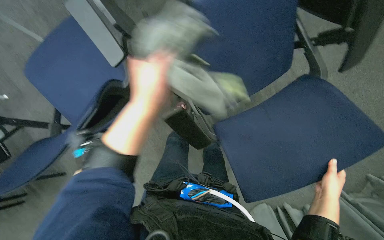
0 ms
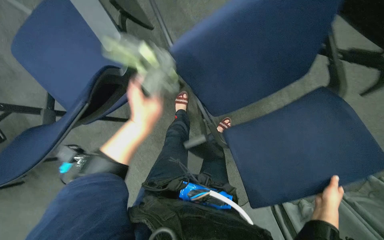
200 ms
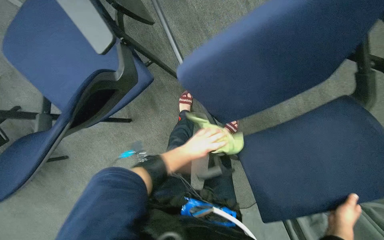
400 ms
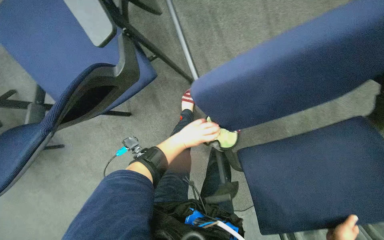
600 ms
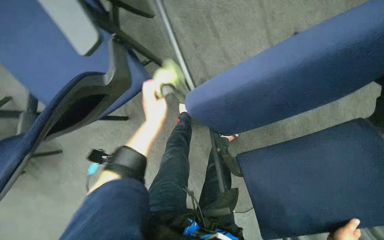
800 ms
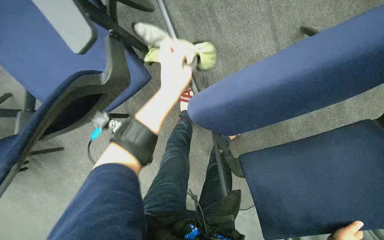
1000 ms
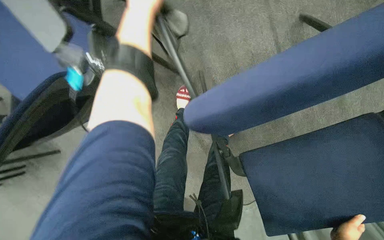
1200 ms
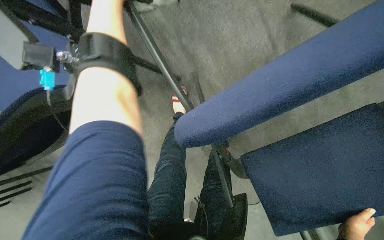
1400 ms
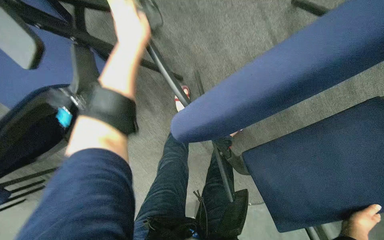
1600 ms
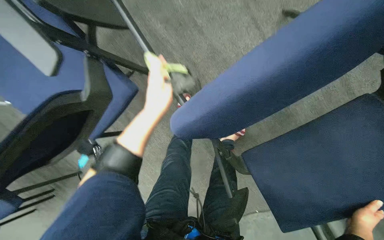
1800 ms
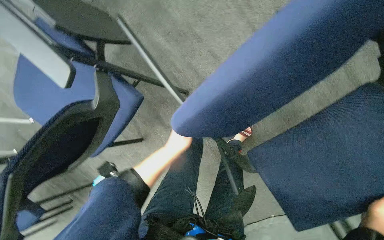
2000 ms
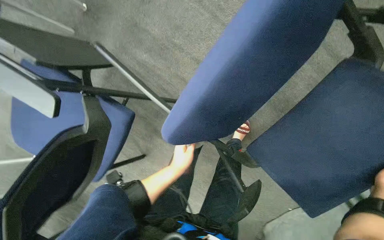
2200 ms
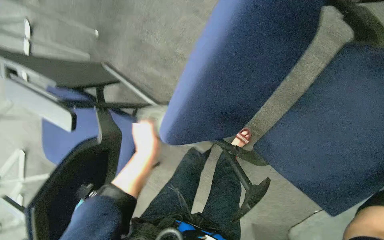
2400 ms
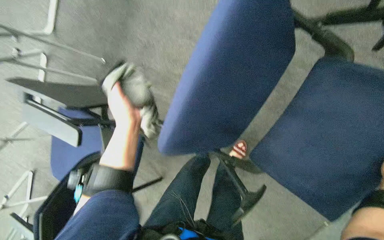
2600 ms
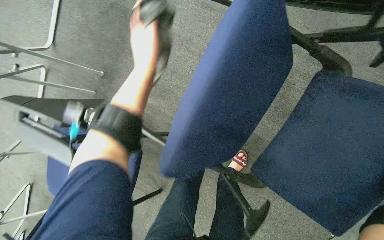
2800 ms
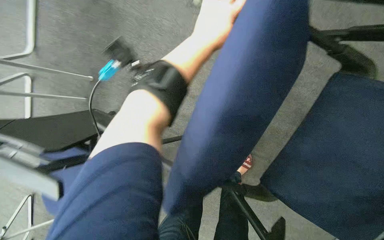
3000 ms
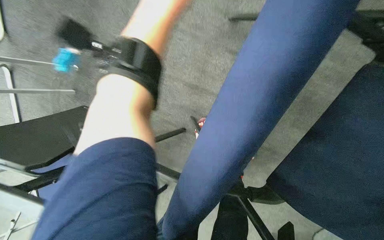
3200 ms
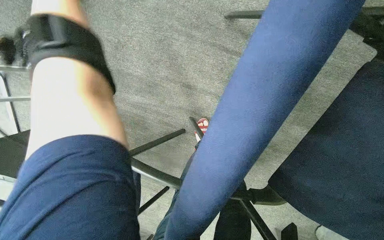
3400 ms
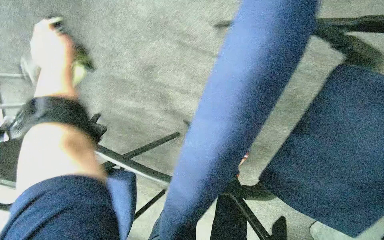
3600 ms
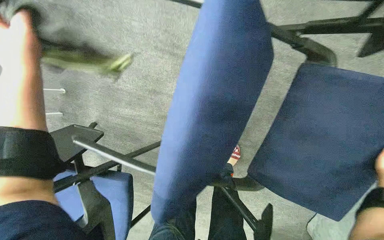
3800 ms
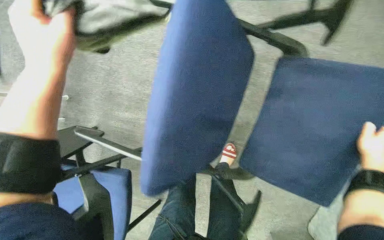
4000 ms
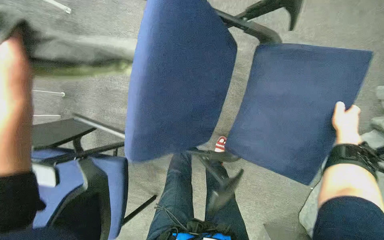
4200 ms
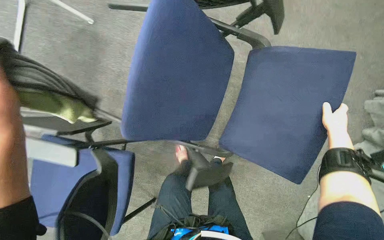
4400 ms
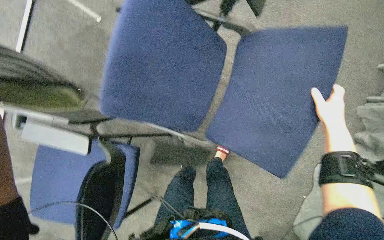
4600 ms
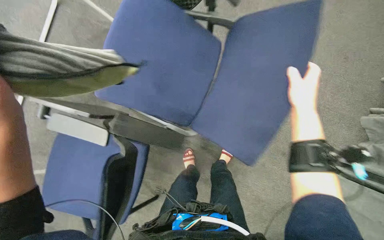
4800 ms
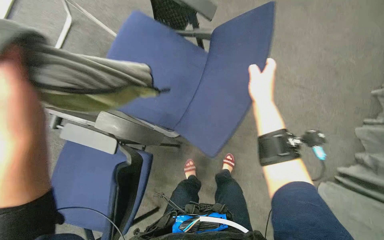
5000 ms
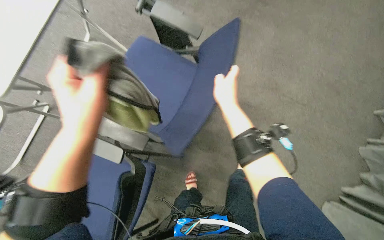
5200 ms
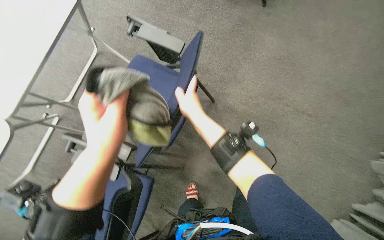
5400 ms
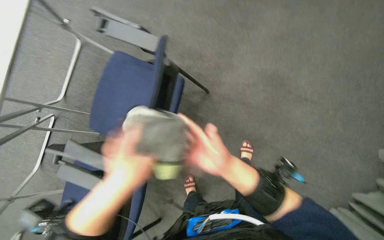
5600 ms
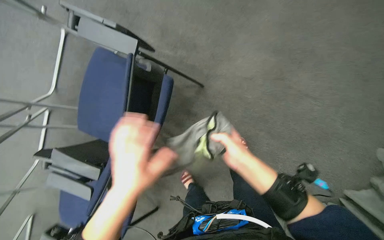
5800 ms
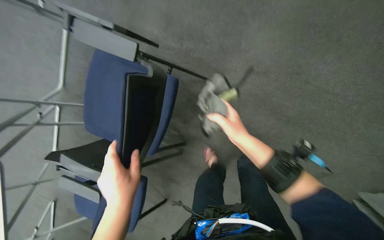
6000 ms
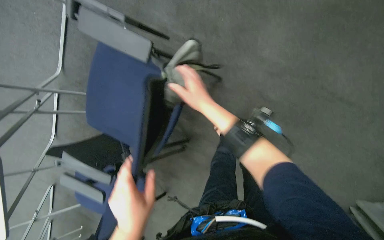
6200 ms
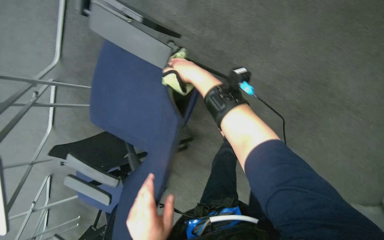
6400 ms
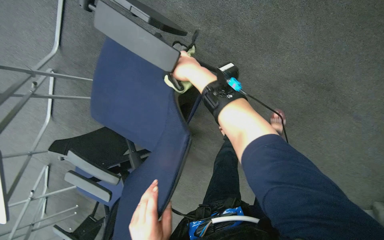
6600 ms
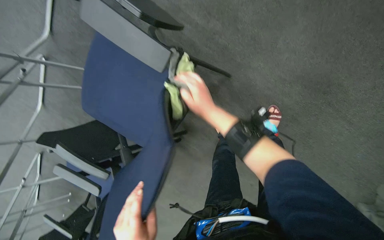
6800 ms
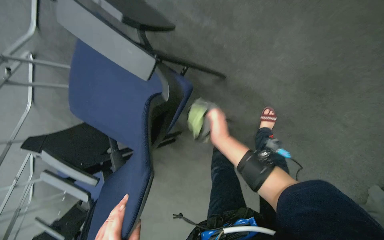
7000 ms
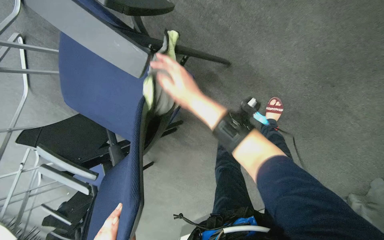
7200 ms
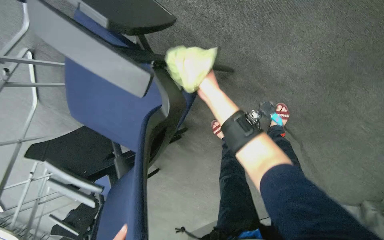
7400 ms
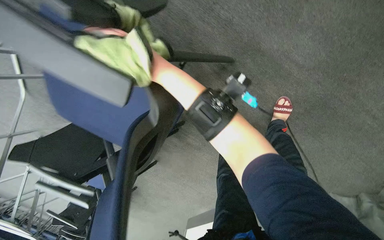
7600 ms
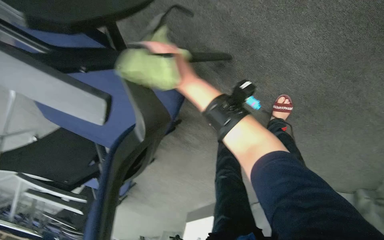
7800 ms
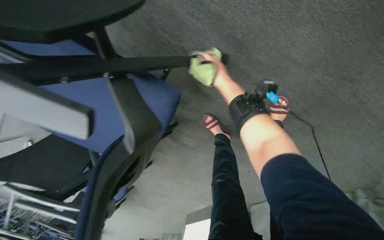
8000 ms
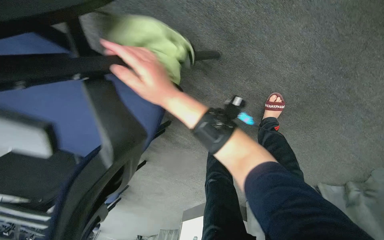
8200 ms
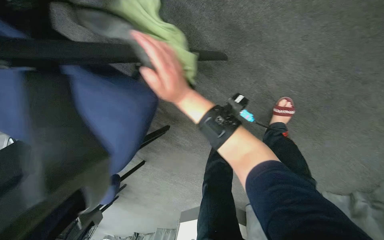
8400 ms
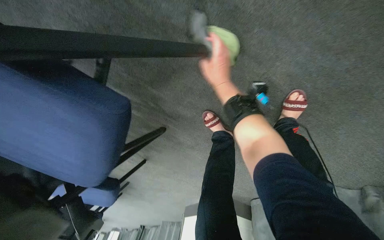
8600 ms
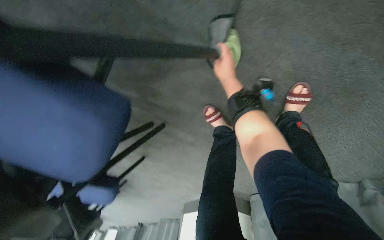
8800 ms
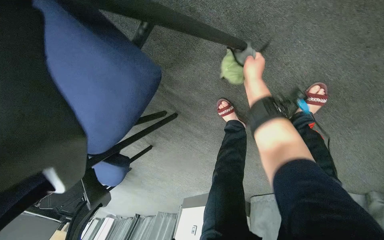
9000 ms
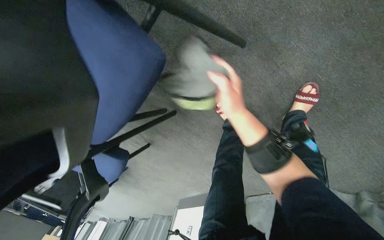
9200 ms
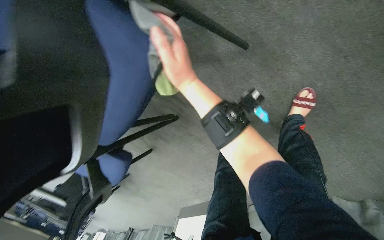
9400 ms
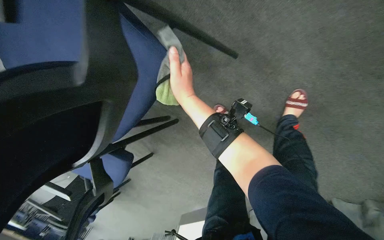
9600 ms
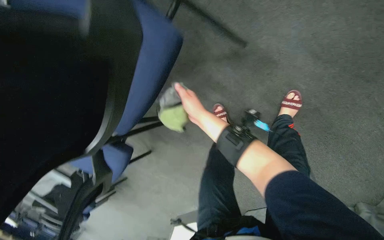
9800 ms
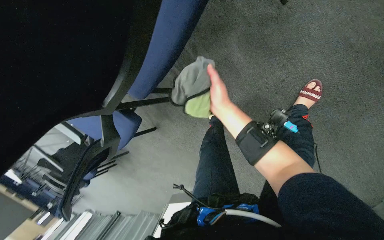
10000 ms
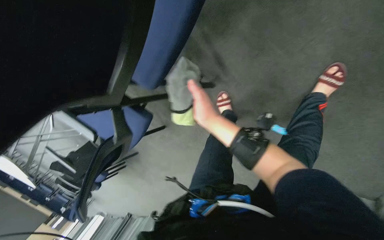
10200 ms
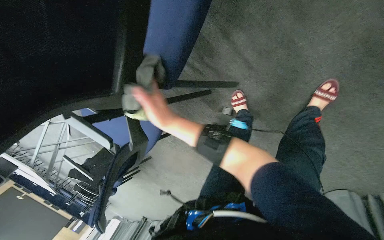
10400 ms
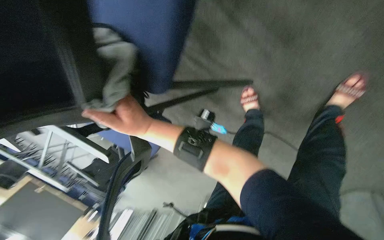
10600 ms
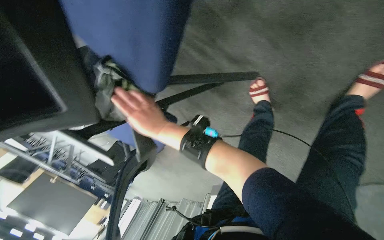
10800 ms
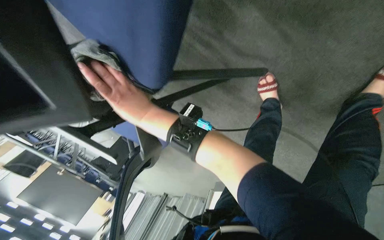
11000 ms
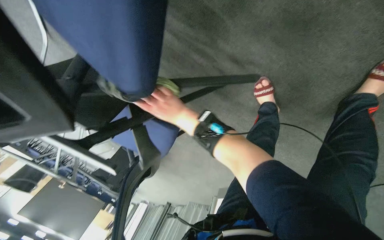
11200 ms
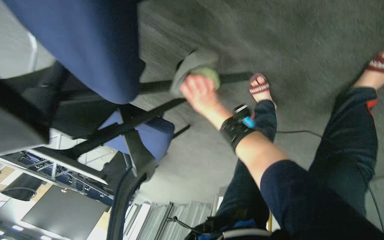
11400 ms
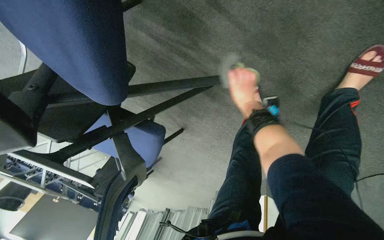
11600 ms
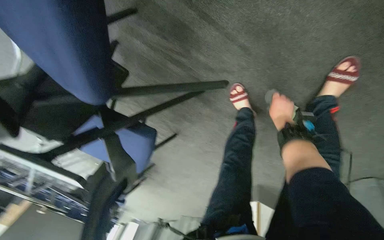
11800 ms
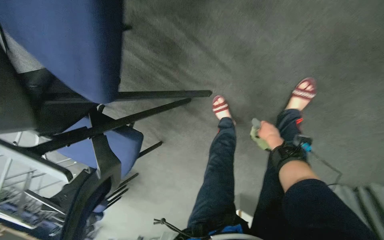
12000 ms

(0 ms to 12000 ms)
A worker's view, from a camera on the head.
Job: wiping surfaces.
The whole recording: Wiping conference room chairs. The worker wipes the blue chairs in the conference room with a cloth.
0 ms - 1600 ms: The camera pitches downward, by roughly 15 degrees. The left hand goes up and down the picture, some 40 cm each way, reversing 2 times.
1600 ms - 3000 ms: The view tilts approximately 20 degrees upward. Everything in view rotates about 30 degrees counterclockwise. The left hand shifts approximately 40 cm to the right and nearer to the camera, and travels down the picture and back again, roughly 30 cm each way.
4400 ms - 6000 ms: The camera sweeps to the left, by about 15 degrees. The right hand moves to the left, roughly 15 cm.
6000 ms - 7600 ms: The view tilts approximately 20 degrees downward. The right hand swings up and down the picture, about 20 cm each way, with 2 reversals.
7600 ms - 9000 ms: The right hand travels to the right by about 10 cm.
9000 ms - 10400 ms: The right hand moves left and right over about 25 cm, changing direction 2 times.
10400 ms - 12000 ms: The right hand moves to the right, about 50 cm.

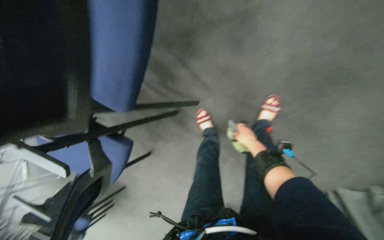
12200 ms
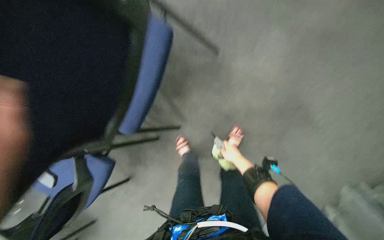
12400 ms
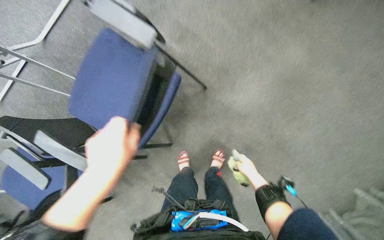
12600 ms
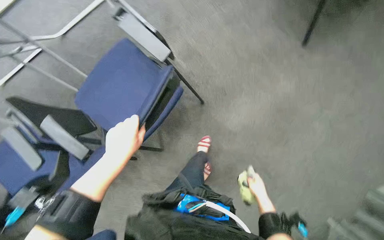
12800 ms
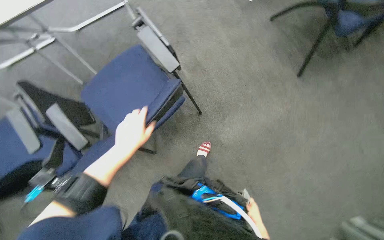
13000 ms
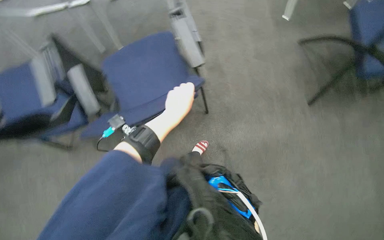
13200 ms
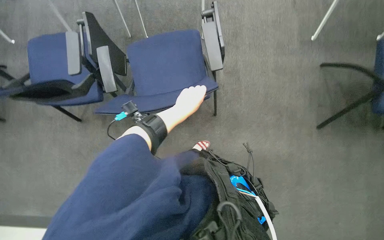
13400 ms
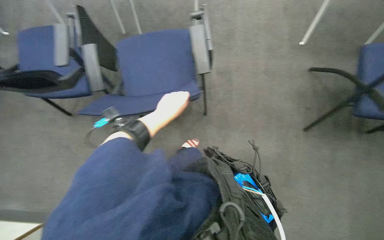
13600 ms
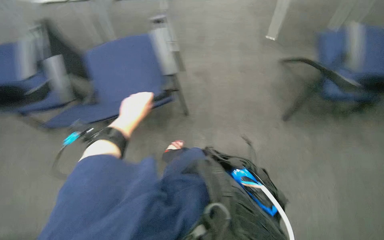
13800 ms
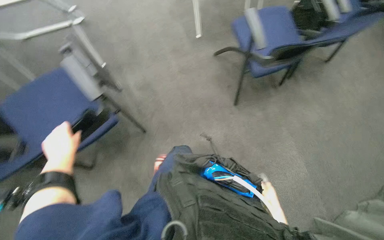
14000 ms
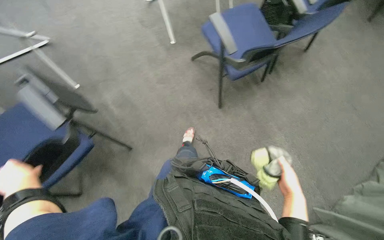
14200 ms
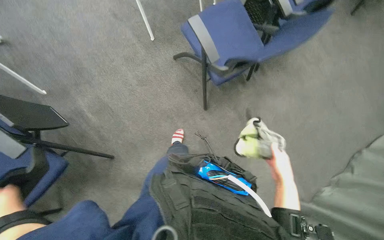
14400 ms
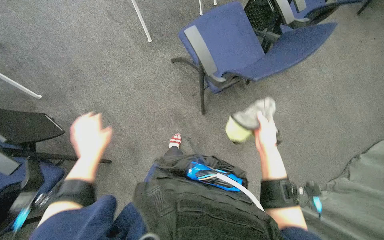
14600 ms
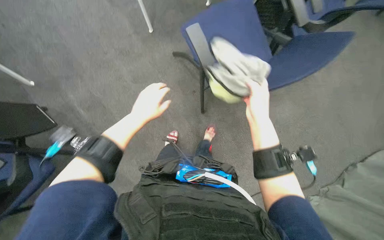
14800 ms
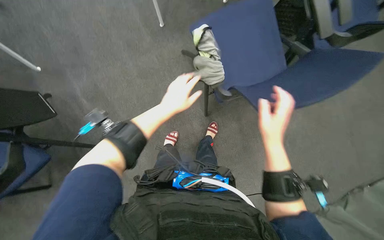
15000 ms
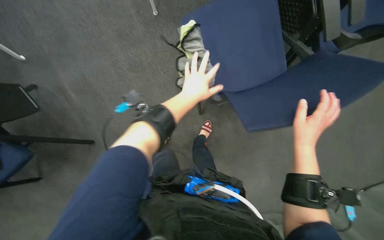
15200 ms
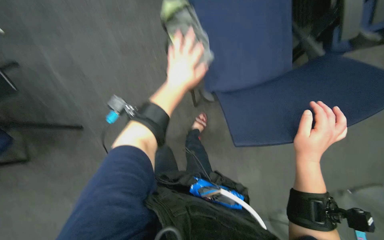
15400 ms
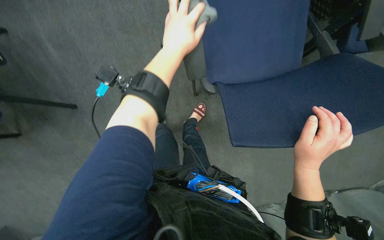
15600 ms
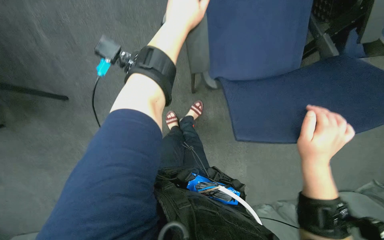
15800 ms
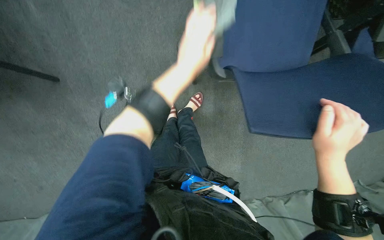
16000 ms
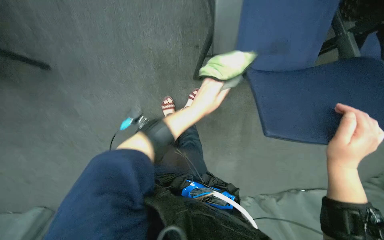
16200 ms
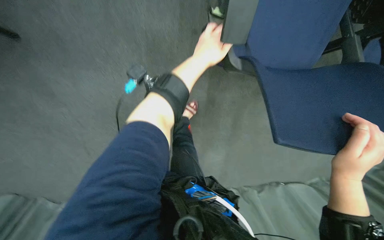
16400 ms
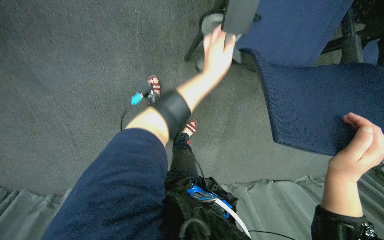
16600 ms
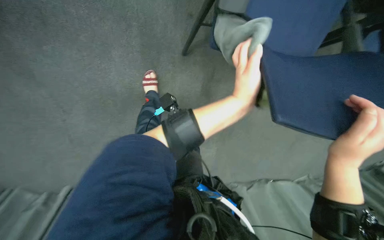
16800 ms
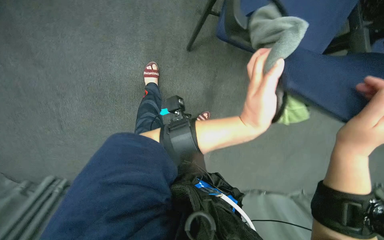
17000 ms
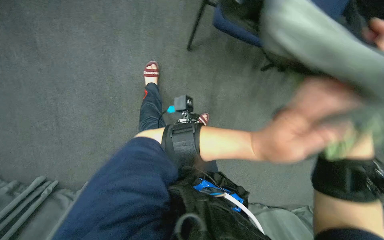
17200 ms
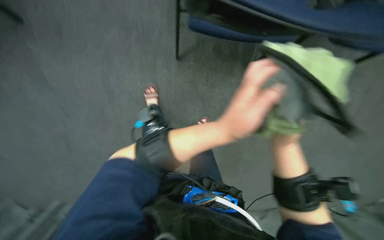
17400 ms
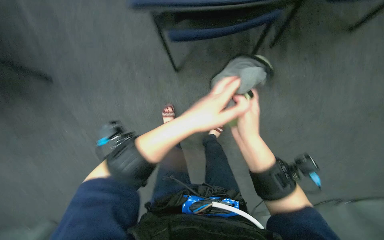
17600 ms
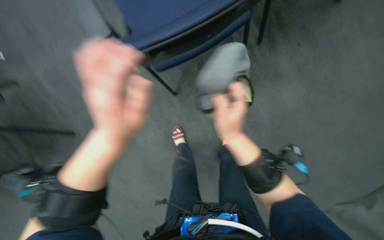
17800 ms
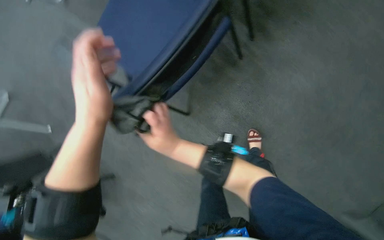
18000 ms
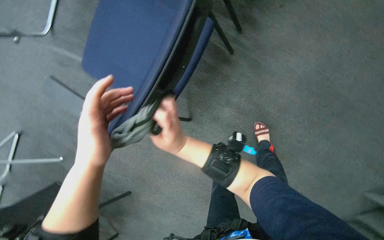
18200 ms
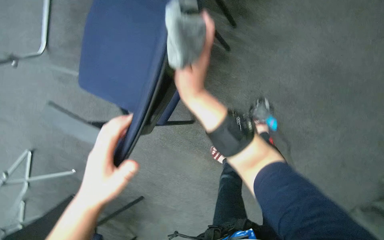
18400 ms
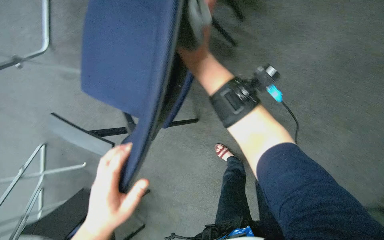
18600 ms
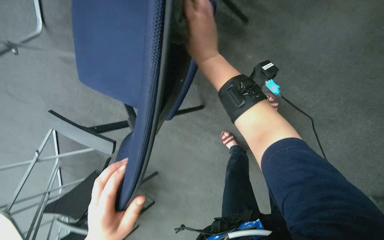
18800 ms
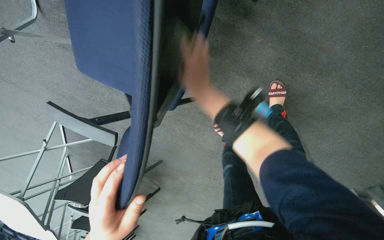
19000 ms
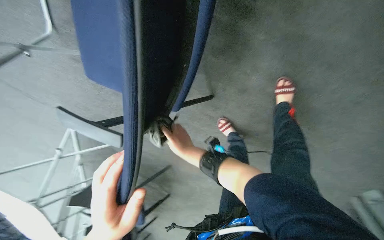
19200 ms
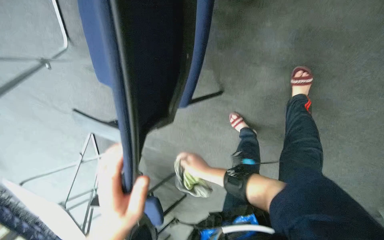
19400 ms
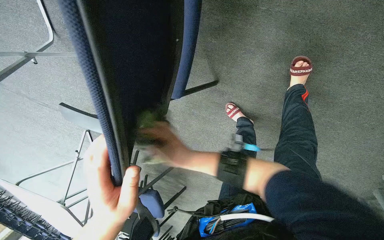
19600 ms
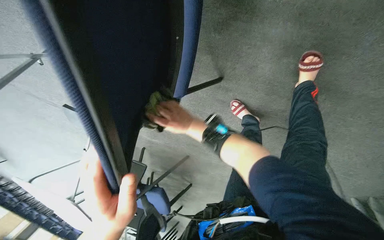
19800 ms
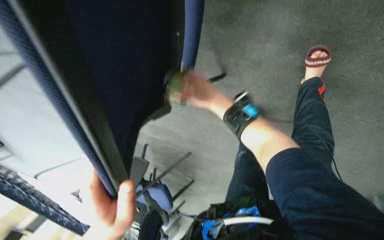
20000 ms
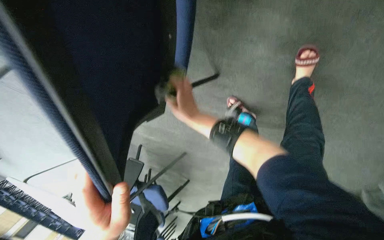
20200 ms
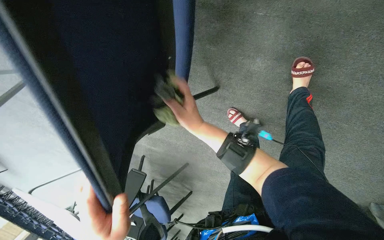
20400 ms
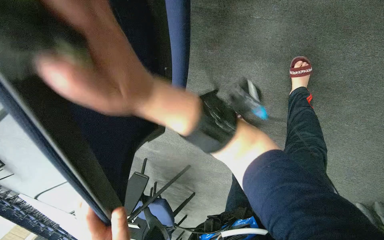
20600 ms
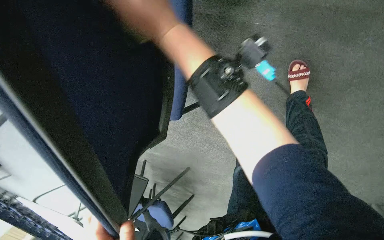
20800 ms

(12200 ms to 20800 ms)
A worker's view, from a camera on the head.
Job: wiping surfaces.
The whole recording: Wiping conference room chairs. The worker wipes the blue chairs in the conference room with a cloth.
12200 ms - 13600 ms: The camera is carried approximately 40 cm. The view tips upward by roughly 30 degrees. The scene rotates clockwise by some 55 degrees.
13600 ms - 15000 ms: The camera travels some 50 cm. The wearer's head swings roughly 35 degrees to the right.
15000 ms - 16600 ms: The view tips downward by some 25 degrees. The left hand goes up and down the picture, approximately 20 cm each way, reversing 2 times.
16600 ms - 18000 ms: The camera pitches upward, by some 20 degrees. The scene rotates counterclockwise by some 30 degrees.
18000 ms - 19400 ms: The view pans to the left by about 15 degrees. The right hand reaches about 30 cm up the picture, then returns, while the left hand moves down the picture, some 15 cm.
19400 ms - 20800 ms: The right hand moves up and down the picture over some 40 cm, changing direction 2 times.
